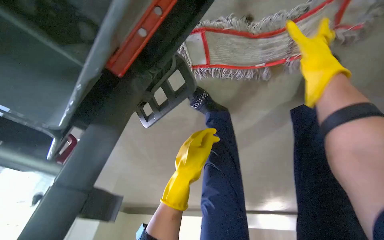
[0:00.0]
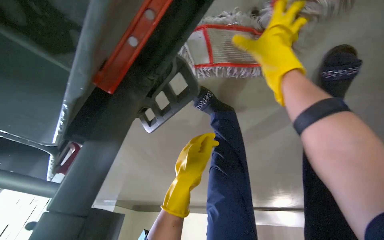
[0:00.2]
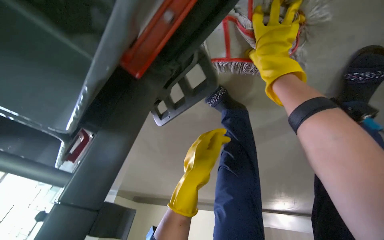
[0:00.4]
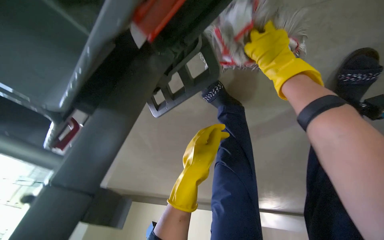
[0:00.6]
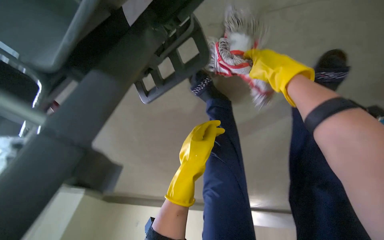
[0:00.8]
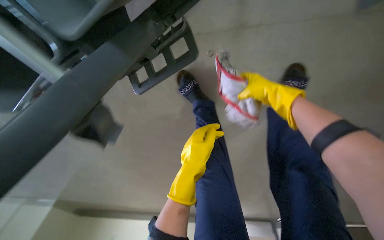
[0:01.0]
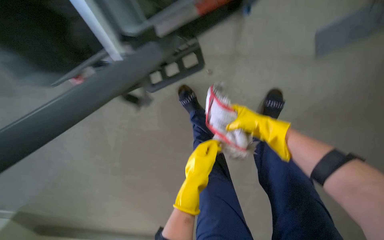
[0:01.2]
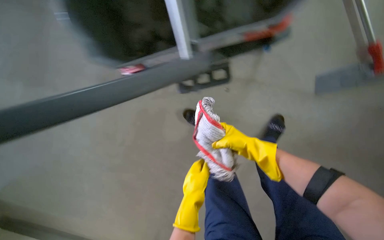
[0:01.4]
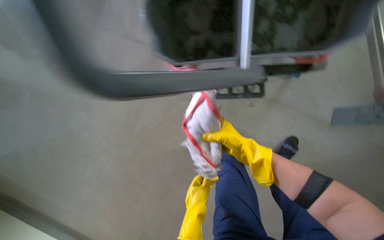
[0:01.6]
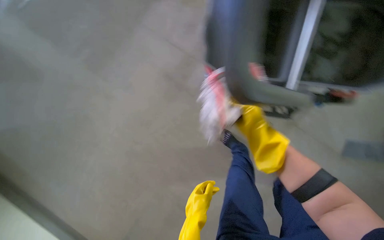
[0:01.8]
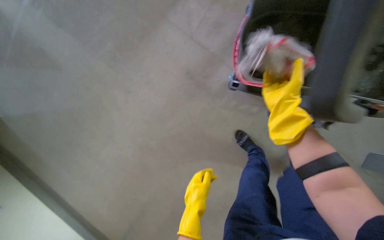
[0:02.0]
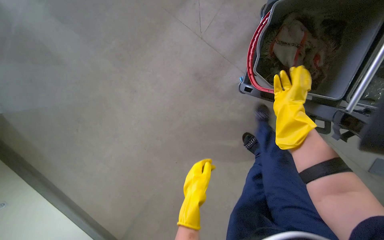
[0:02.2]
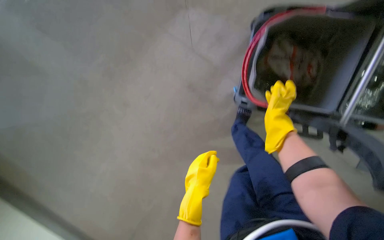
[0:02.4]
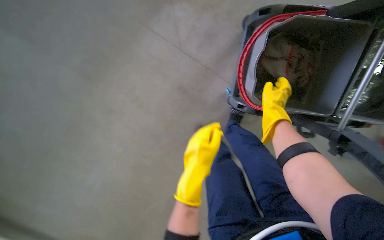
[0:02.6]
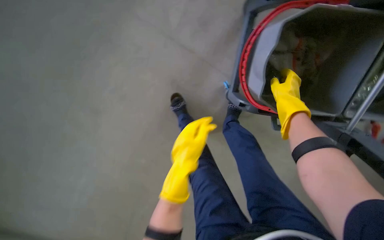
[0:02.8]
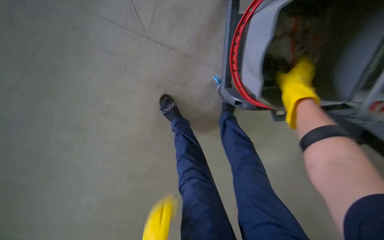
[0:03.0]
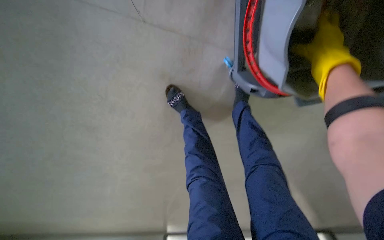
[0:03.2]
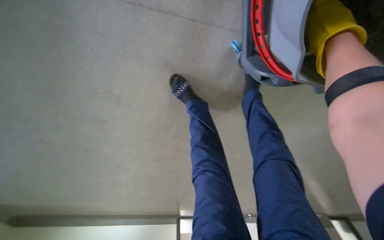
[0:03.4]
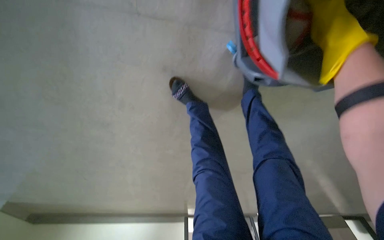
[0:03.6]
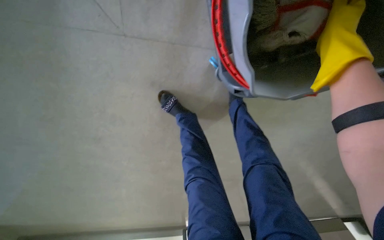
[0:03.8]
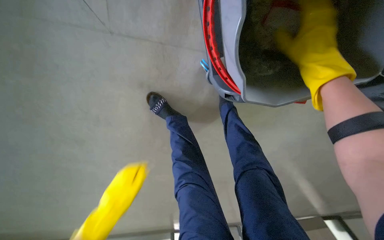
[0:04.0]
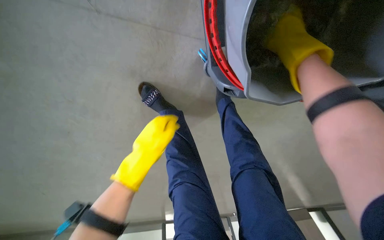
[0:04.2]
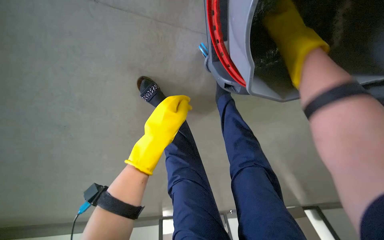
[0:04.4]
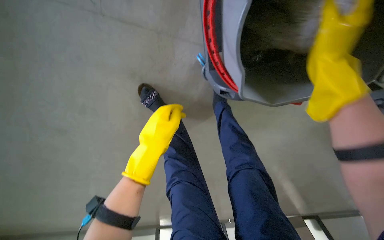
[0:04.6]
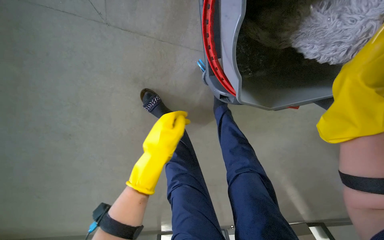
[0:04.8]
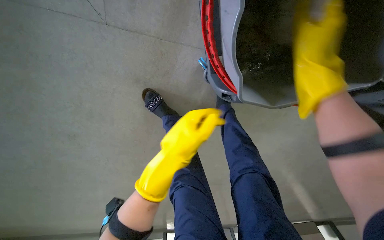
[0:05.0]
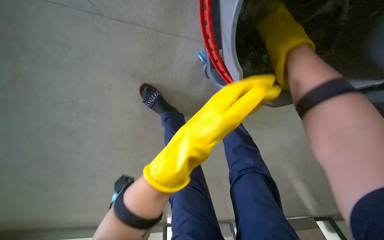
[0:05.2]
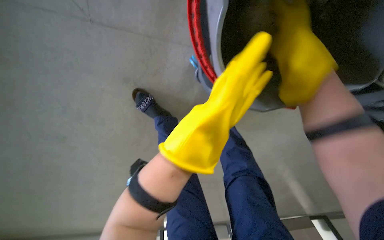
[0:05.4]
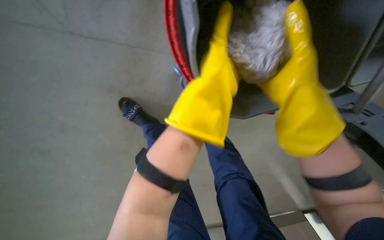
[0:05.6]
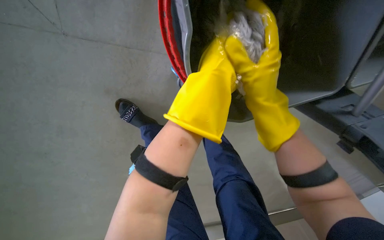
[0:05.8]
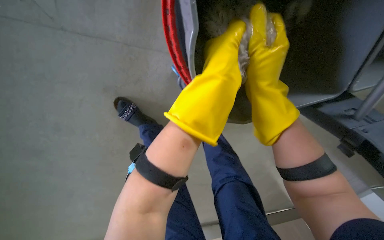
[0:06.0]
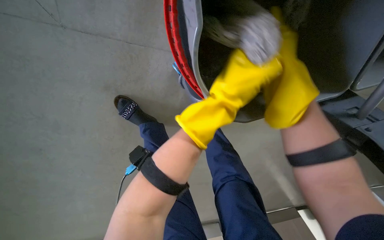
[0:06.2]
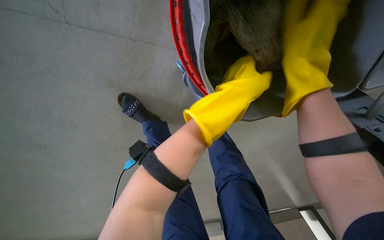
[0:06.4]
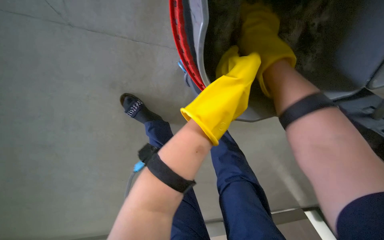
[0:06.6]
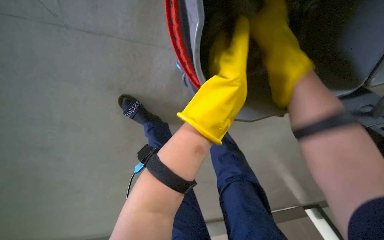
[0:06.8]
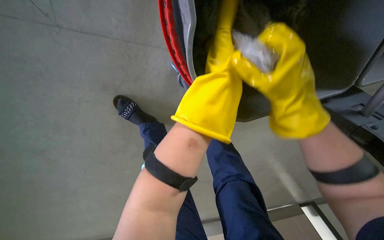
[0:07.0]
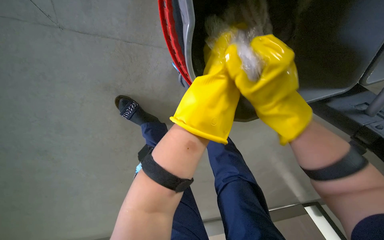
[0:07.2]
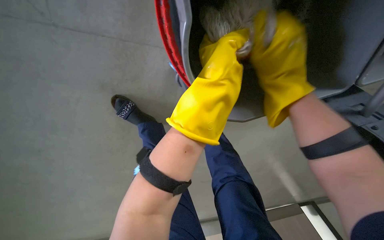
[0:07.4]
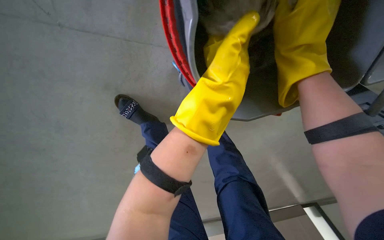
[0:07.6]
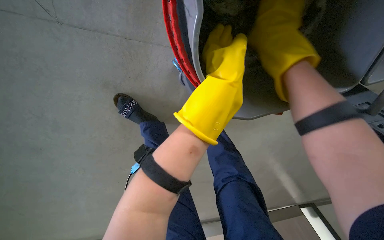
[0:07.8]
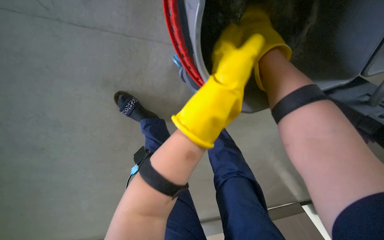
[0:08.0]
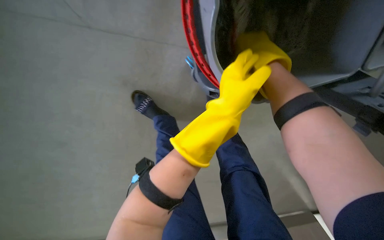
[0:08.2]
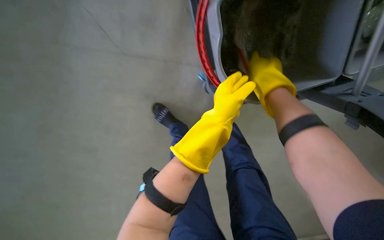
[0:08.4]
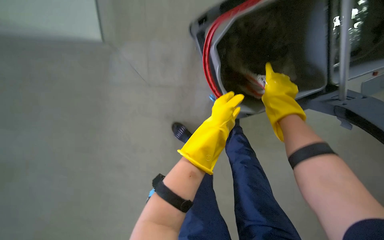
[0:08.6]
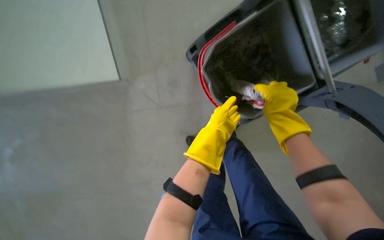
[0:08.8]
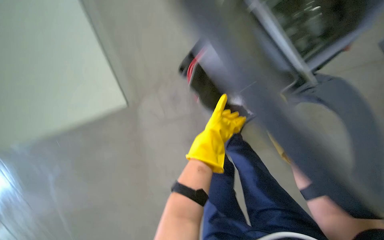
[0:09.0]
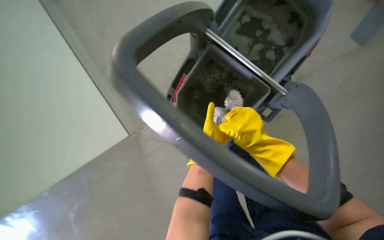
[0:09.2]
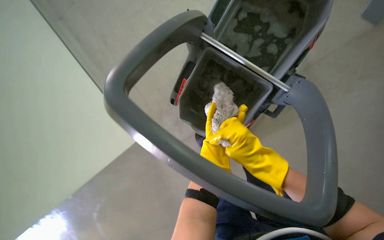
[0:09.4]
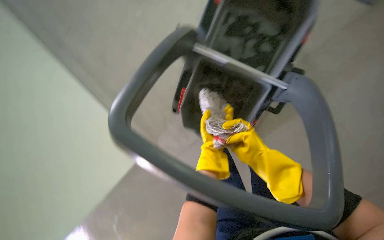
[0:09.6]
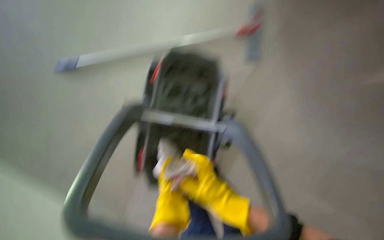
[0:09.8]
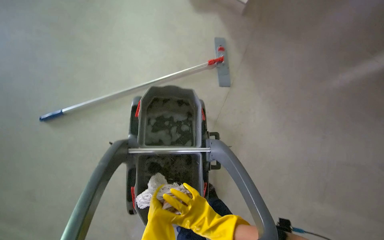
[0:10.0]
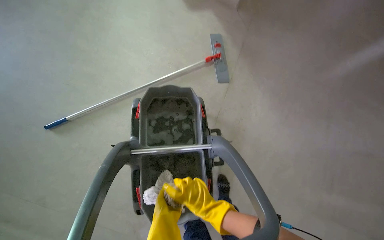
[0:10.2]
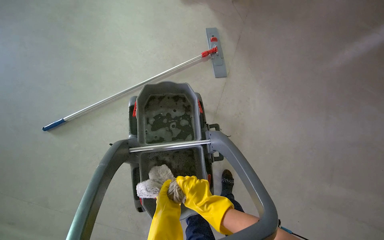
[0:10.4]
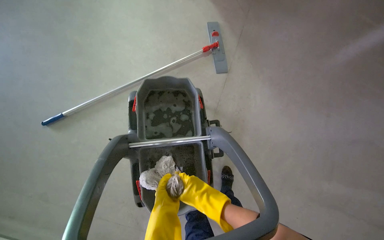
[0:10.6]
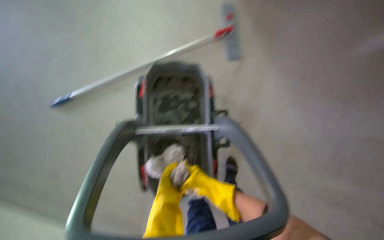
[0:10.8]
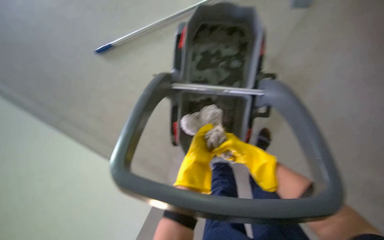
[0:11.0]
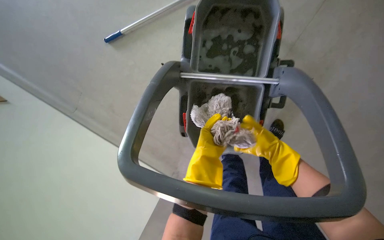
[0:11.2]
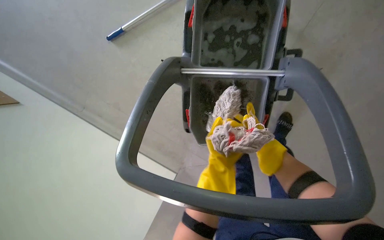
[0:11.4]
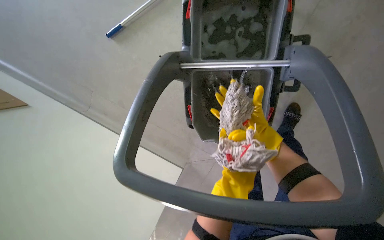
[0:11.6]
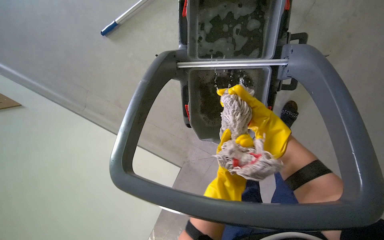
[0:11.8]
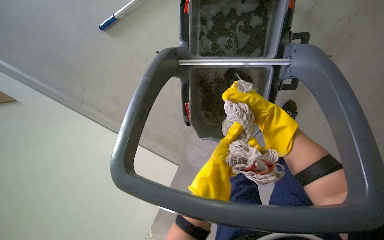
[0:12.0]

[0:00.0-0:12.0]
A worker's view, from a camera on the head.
Job: preparing cleaning supplies.
The whole recording: Cleaning mop head. The worker detaches the mop head, wrings it in the bucket, and reattaches it.
0.0 to 1.6 s: The camera is carried about 40 cm. The camera is aimed about 15 degrees further to the right. The camera pitches upward, by roughly 25 degrees.
1.6 to 3.0 s: The wearer's head swings some 20 degrees to the left. The right hand goes roughly 20 cm to the right and up the picture.
3.0 to 4.4 s: The right hand goes approximately 10 cm up the picture.
6.0 to 7.6 s: The right hand goes approximately 10 cm to the right.
7.6 to 9.0 s: The wearer moves some 50 cm. The view swings approximately 30 degrees to the left. The view tips upward by some 30 degrees.
10.4 to 12.0 s: The camera sweeps to the left, by approximately 20 degrees. The view tips downward by about 30 degrees.

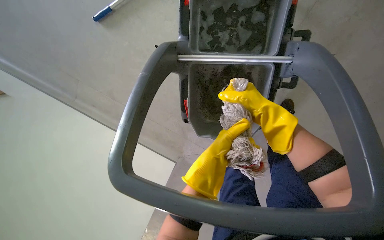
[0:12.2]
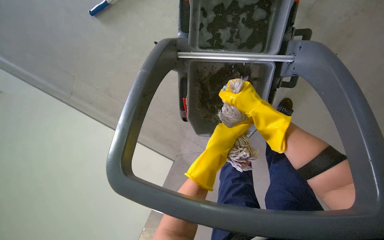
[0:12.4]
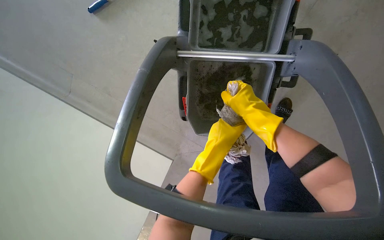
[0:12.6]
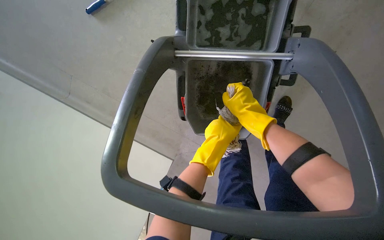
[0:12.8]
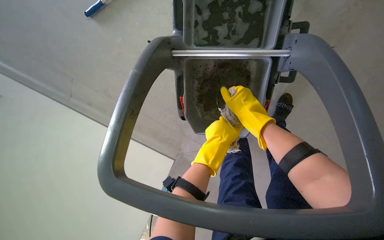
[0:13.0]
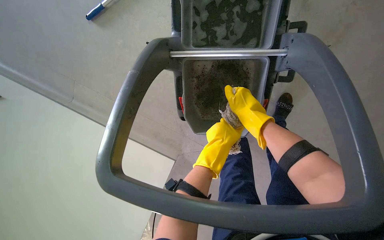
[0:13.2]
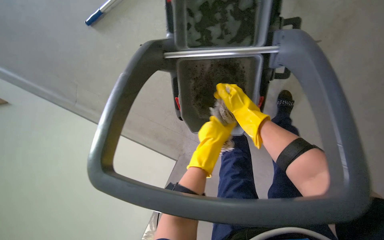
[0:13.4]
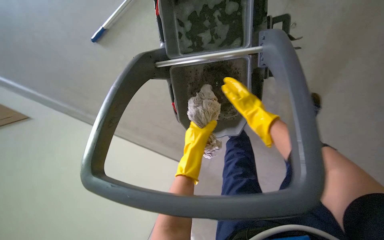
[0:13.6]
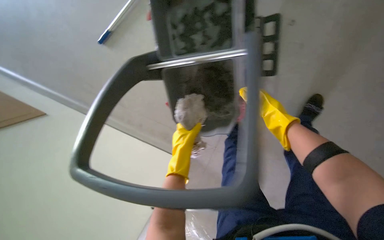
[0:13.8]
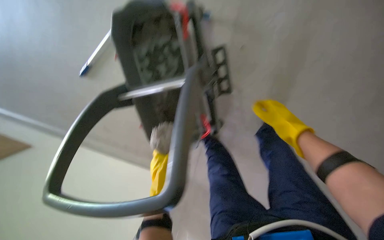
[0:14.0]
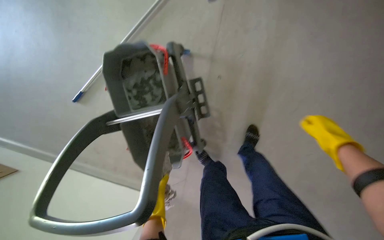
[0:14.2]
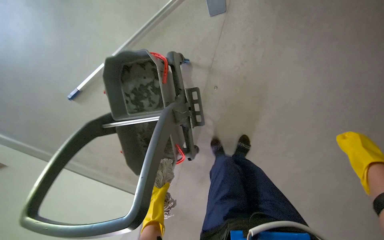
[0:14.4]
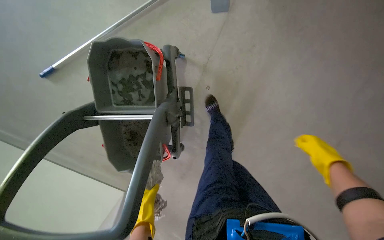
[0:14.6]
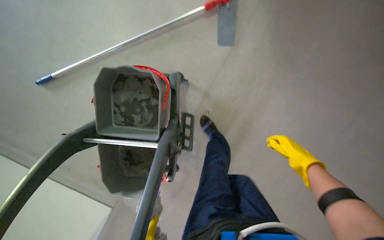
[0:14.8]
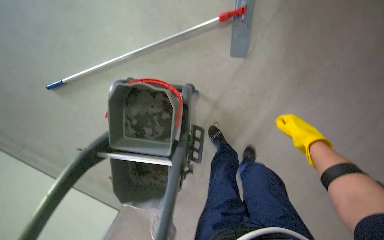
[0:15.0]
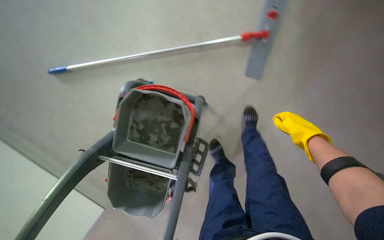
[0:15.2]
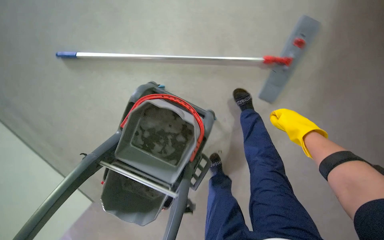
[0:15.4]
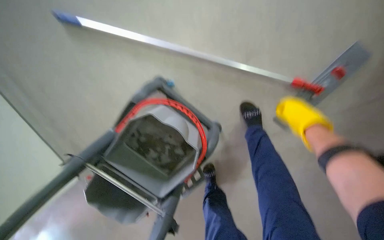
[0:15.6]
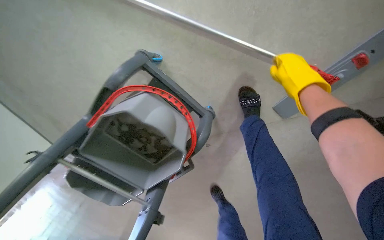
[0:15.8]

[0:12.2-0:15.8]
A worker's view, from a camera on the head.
Job: preparing cleaning supplies.
The whole recording: Cleaning mop head. The worker detaches the mop head, wrings it in the bucket, and reattaches it.
12.2 to 14.0 s: The right hand moves to the right, about 35 cm.
14.0 to 15.8 s: The wearer moves roughly 70 cm. The view pans to the right by roughly 20 degrees. Everything in view rotates some 45 degrees clockwise.

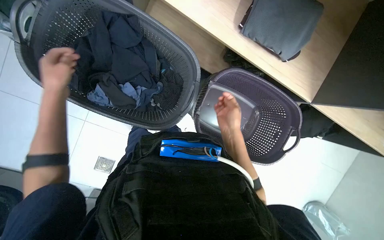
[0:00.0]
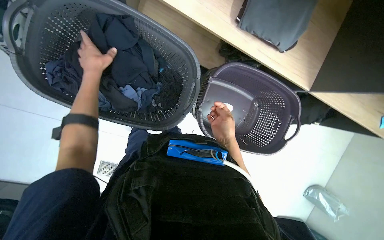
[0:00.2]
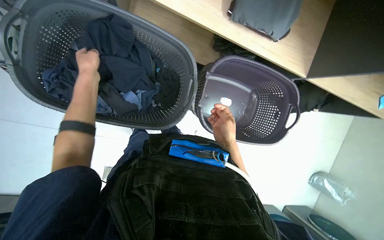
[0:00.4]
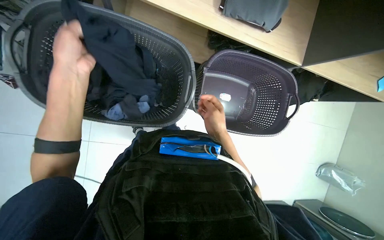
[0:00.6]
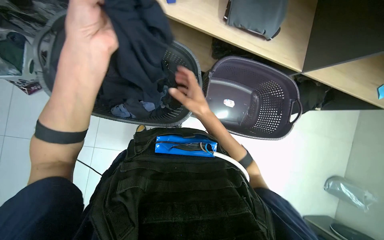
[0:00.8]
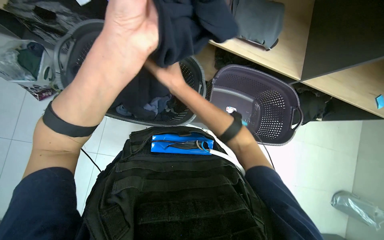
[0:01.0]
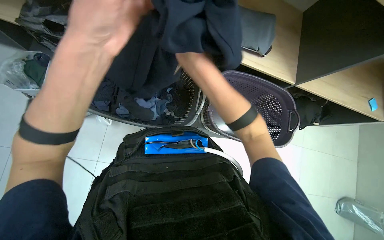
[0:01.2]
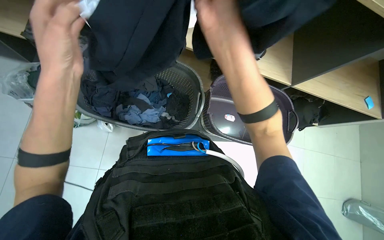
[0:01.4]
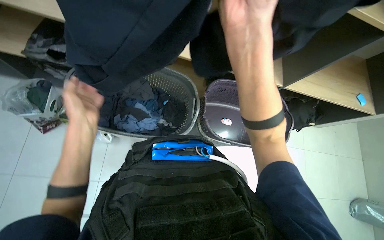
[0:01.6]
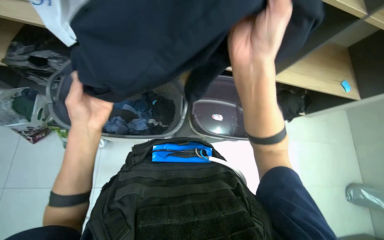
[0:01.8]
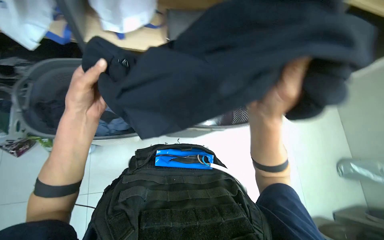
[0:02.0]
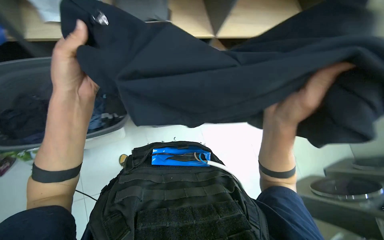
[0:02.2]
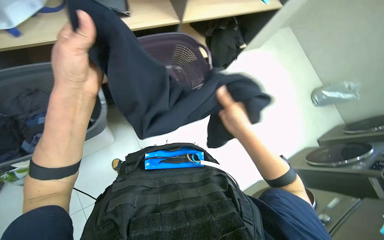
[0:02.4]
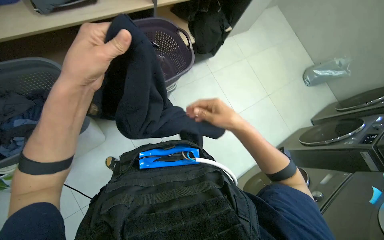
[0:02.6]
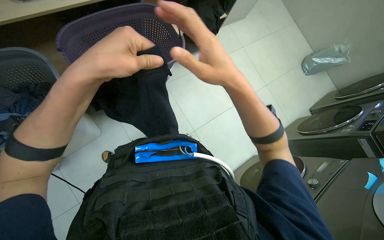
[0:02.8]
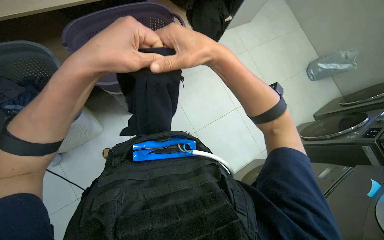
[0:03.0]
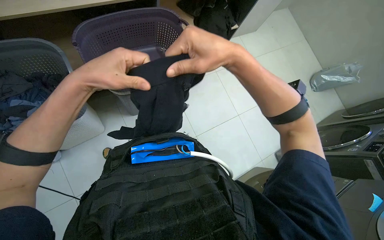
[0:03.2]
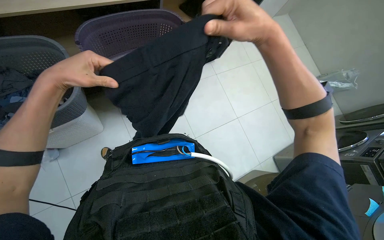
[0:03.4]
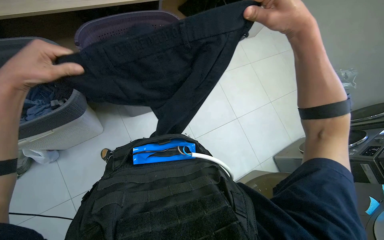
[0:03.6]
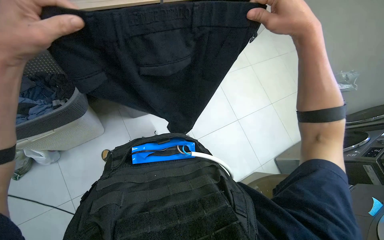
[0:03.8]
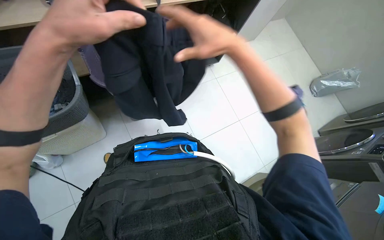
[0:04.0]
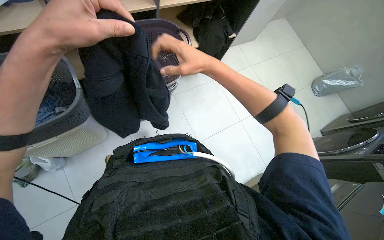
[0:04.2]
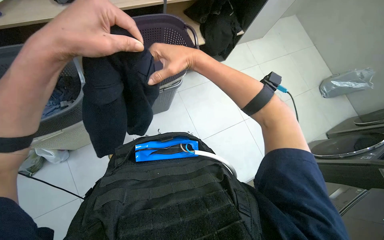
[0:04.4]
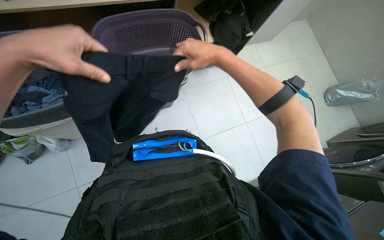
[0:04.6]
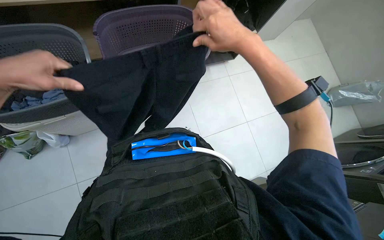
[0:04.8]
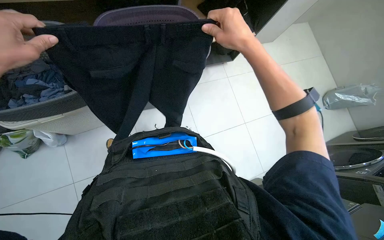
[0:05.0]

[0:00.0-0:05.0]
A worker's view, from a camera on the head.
Job: managing laundry.
The whole recording: Folding and organizing clothes. The worker folds various garments and places them into a basket and onto a shelf.
0.0 to 1.6 s: The camera pitches upward, by roughly 15 degrees. The right hand travels nearer to the camera by some 35 cm. The left hand swings nearer and farther, roughly 25 cm each way, with 2 reversals.
1.6 to 3.4 s: The view tips downward by about 10 degrees. Everything in view rotates roughly 30 degrees counterclockwise.
3.4 to 5.0 s: The right hand goes left and right, approximately 25 cm each way, reversing 2 times.
